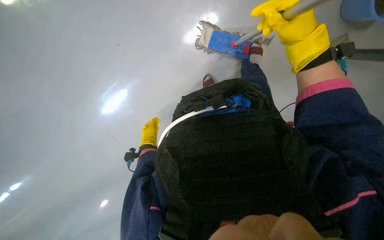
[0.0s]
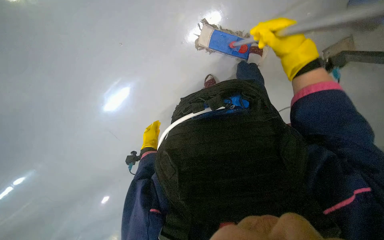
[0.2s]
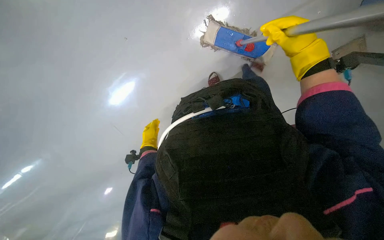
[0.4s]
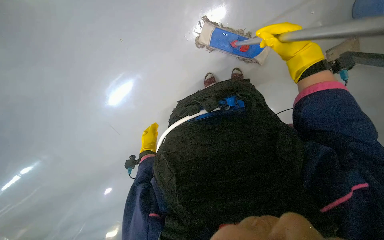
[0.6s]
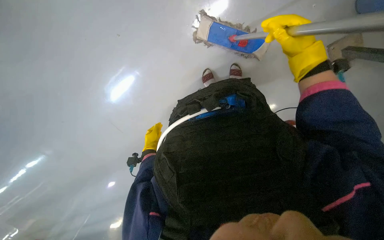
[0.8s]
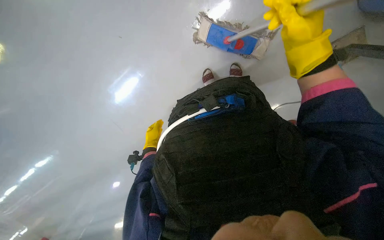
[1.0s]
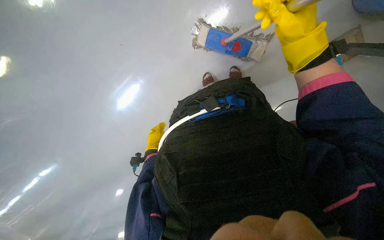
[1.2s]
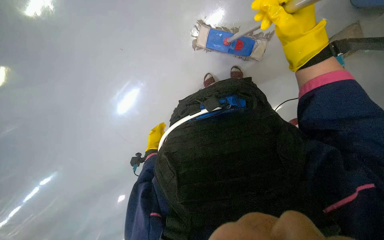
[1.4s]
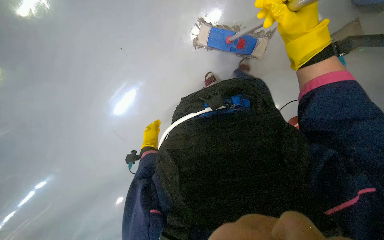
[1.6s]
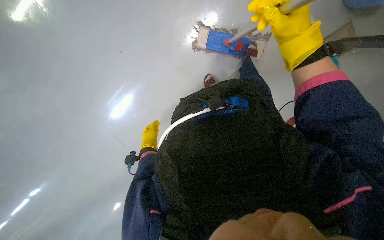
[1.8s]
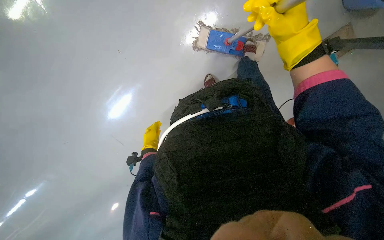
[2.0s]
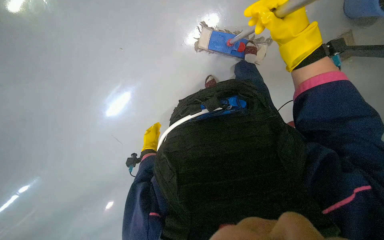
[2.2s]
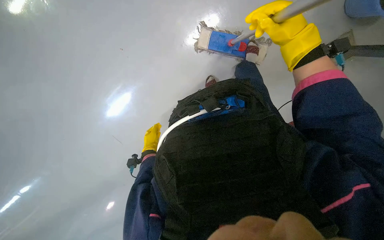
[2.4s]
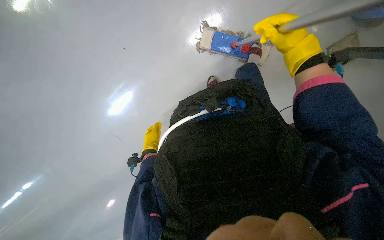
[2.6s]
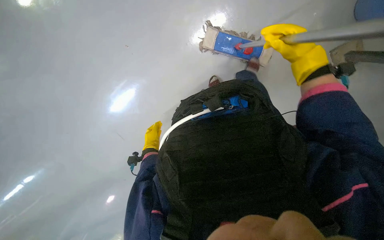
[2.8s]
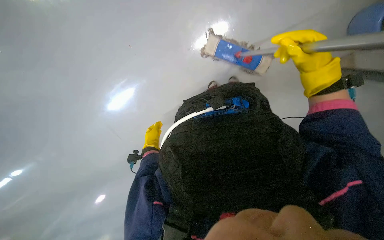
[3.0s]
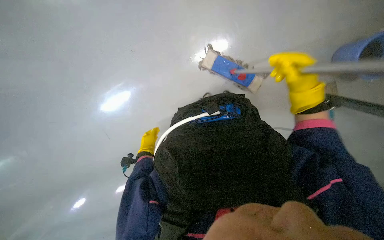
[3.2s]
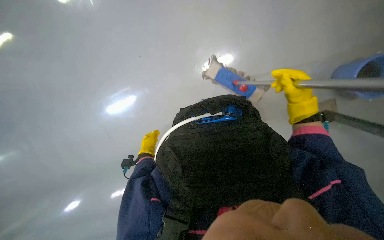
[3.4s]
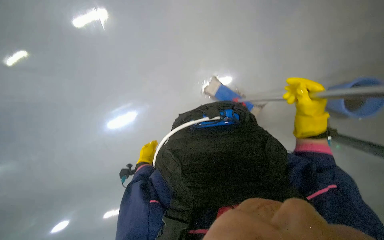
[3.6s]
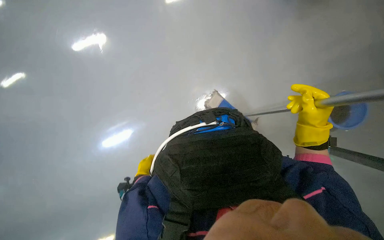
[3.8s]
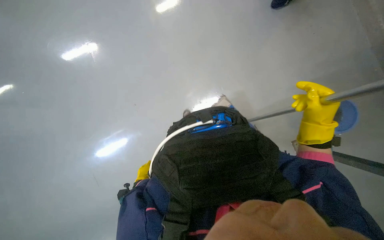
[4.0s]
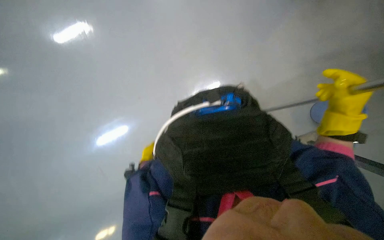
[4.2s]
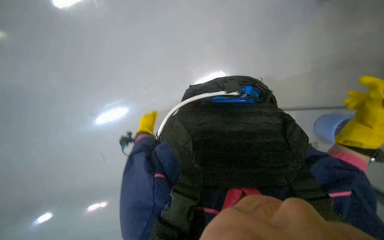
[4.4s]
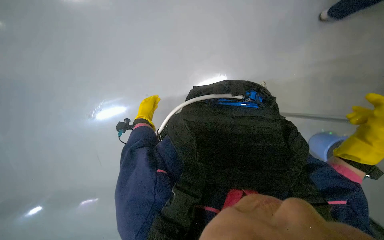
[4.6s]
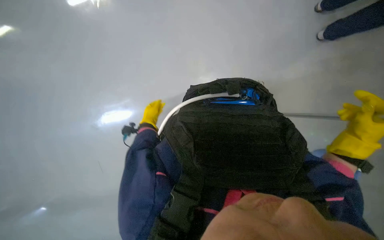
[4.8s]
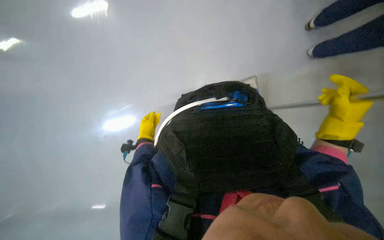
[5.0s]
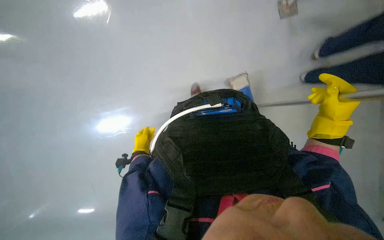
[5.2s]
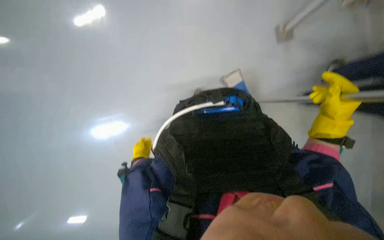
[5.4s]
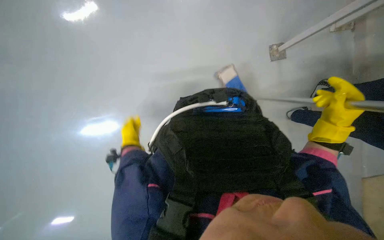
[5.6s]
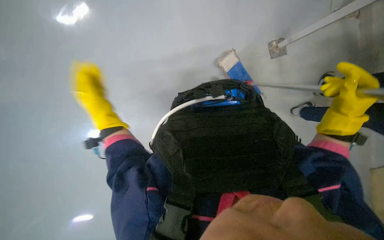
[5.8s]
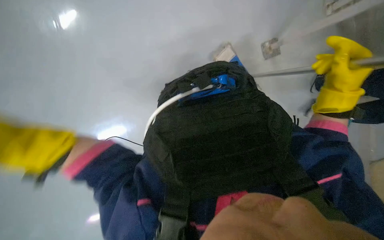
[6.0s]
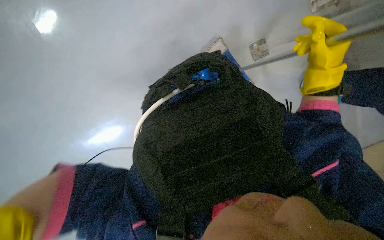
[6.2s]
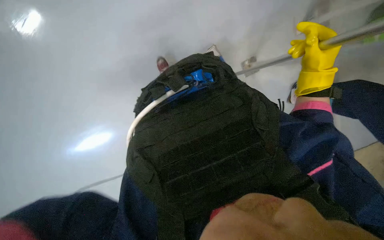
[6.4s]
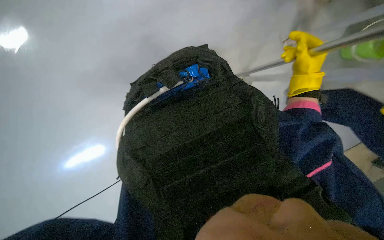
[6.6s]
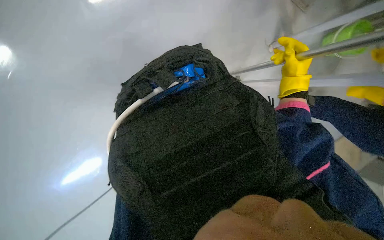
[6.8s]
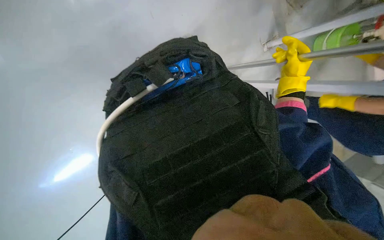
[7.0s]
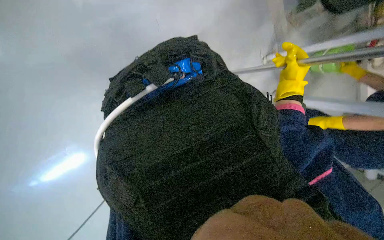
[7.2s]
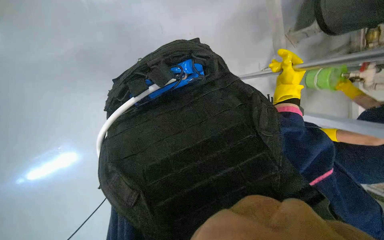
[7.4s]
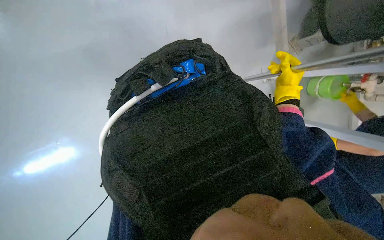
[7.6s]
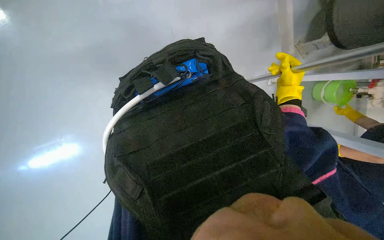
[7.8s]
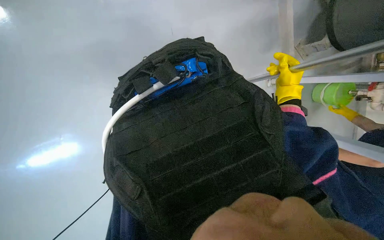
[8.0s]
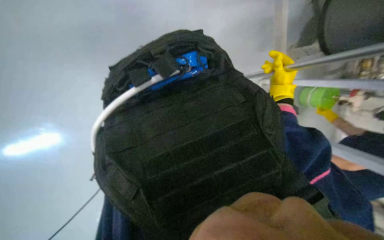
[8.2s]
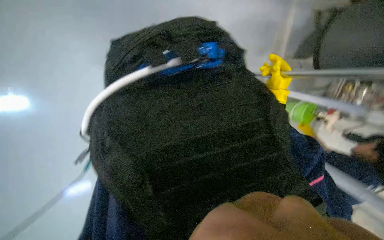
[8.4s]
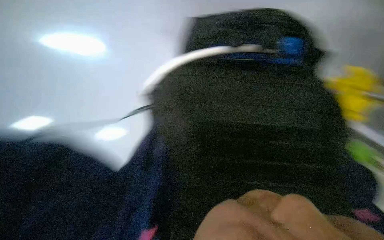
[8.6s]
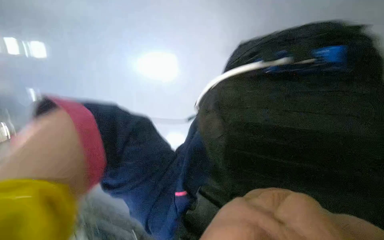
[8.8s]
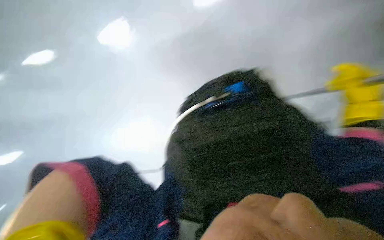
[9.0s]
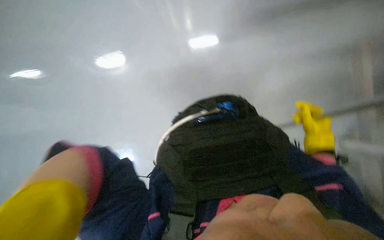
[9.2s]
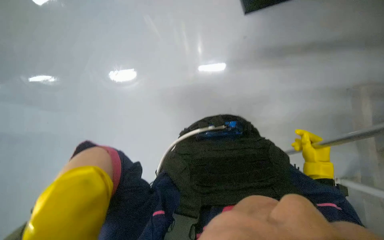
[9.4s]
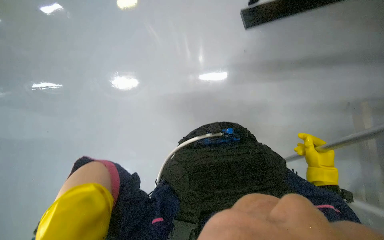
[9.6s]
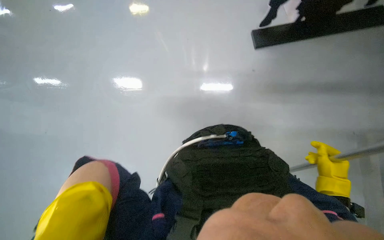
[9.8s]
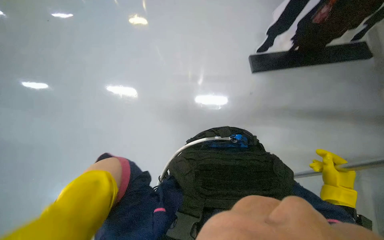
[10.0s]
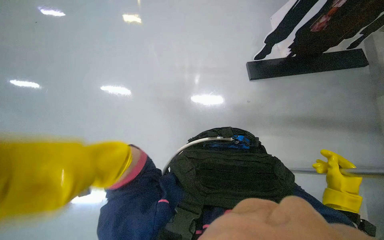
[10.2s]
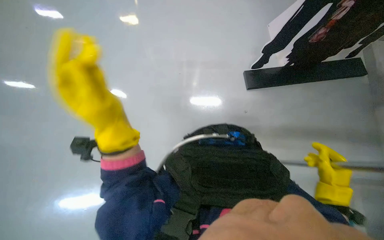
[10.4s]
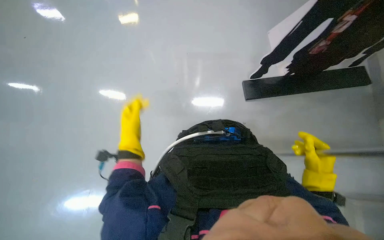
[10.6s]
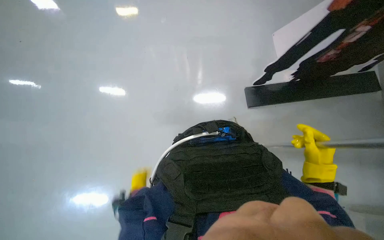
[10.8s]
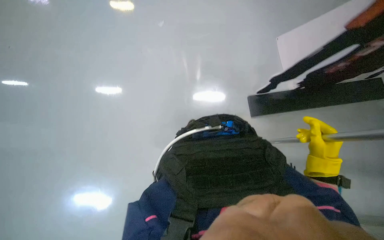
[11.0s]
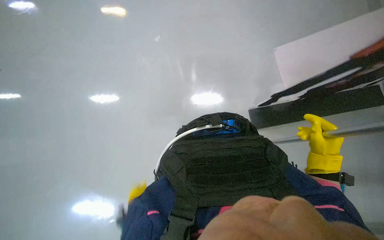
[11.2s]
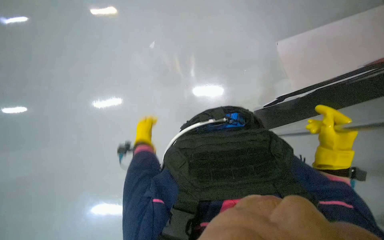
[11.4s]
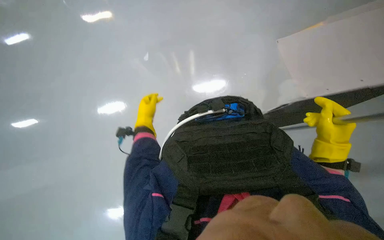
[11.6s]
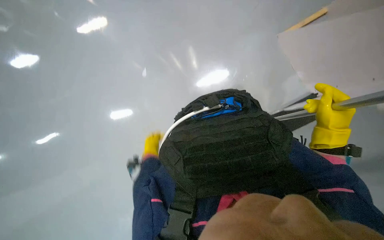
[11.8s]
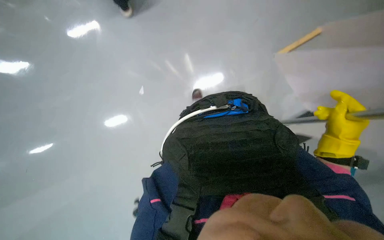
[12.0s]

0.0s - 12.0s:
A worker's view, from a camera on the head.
Job: mopping floor.
The whole recording: Mopping the floor. The worker mops the floor, periodically wringing the mop and changing the mop head.
0.0s - 1.6s: The hands make small movements and keep their place.
1.6s - 3.0s: The hands are busy where they are.
3.0s - 4.4s: The right hand goes roughly 10 cm to the right.
6.0s - 7.6s: The right hand goes roughly 20 cm farther from the camera.
7.6s - 9.0s: The right hand goes about 25 cm nearer to the camera.
9.0s - 10.4s: The wearer looks approximately 25 degrees further upward.
10.4s - 12.0s: The right hand moves up the picture, roughly 30 cm.

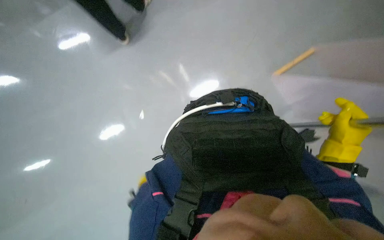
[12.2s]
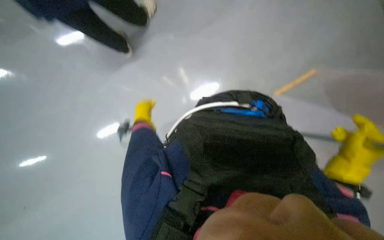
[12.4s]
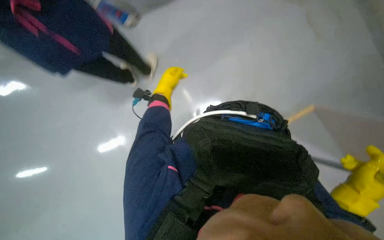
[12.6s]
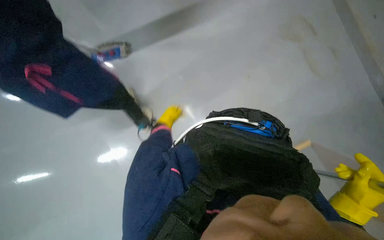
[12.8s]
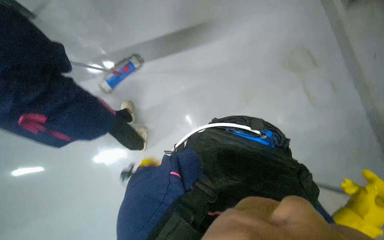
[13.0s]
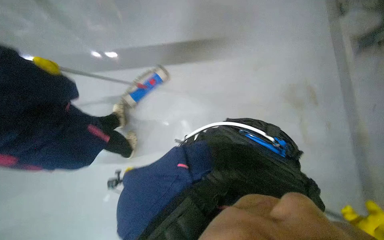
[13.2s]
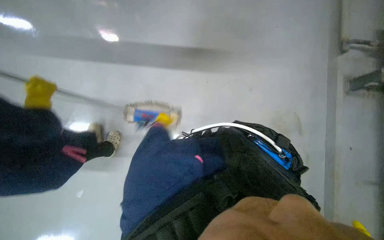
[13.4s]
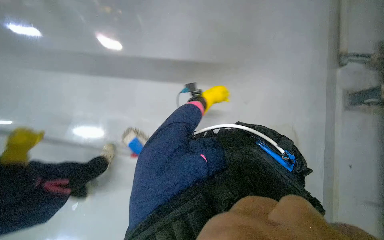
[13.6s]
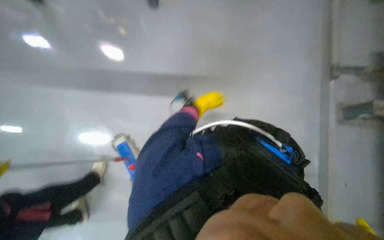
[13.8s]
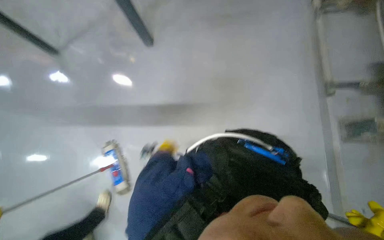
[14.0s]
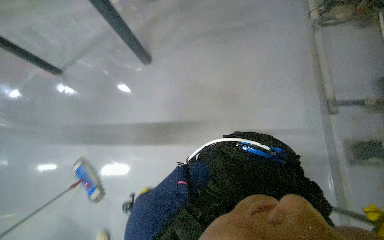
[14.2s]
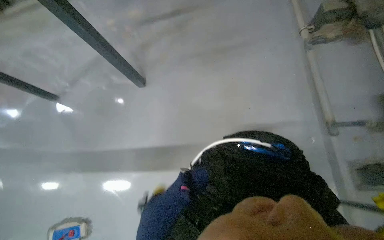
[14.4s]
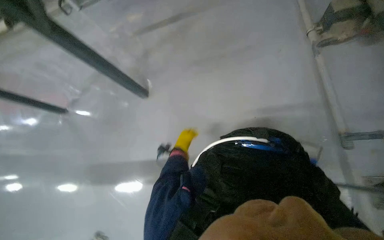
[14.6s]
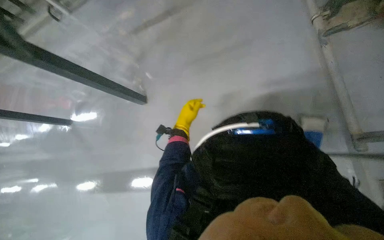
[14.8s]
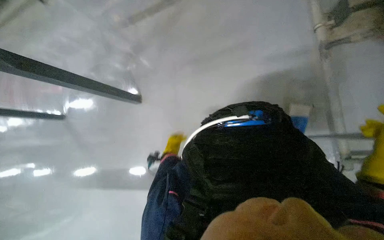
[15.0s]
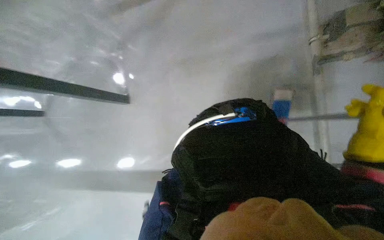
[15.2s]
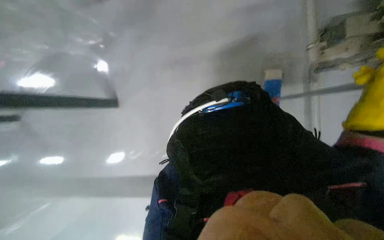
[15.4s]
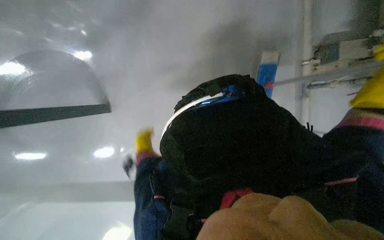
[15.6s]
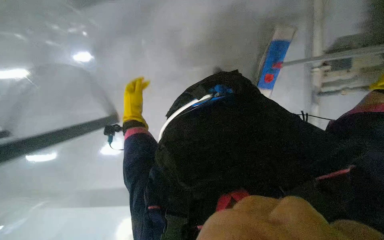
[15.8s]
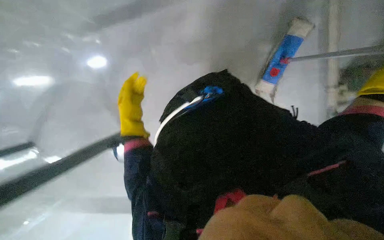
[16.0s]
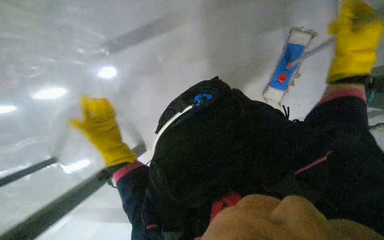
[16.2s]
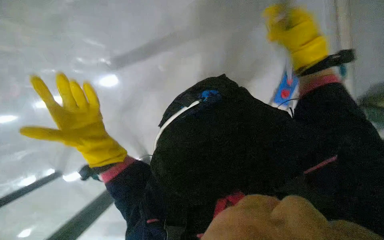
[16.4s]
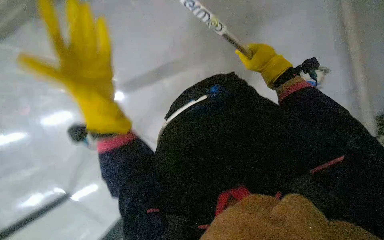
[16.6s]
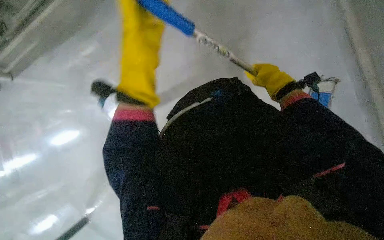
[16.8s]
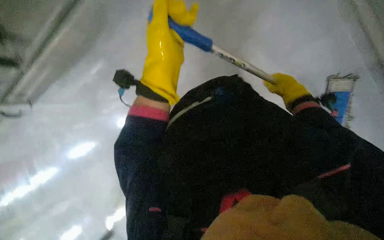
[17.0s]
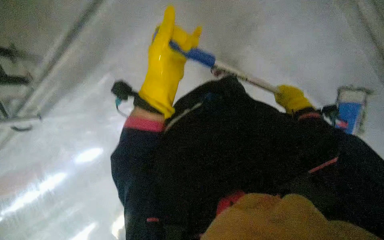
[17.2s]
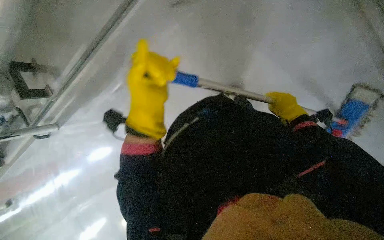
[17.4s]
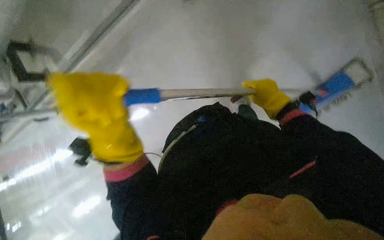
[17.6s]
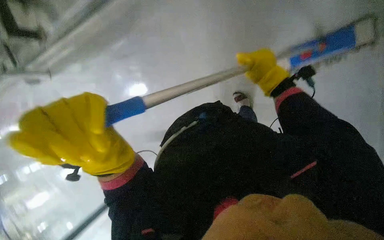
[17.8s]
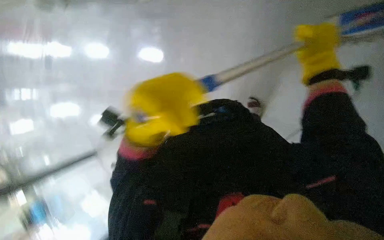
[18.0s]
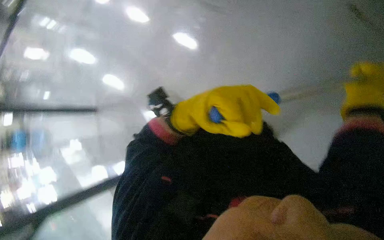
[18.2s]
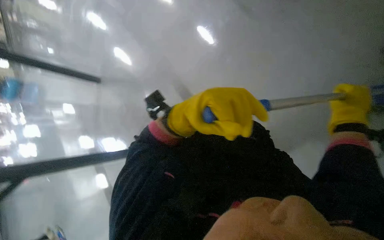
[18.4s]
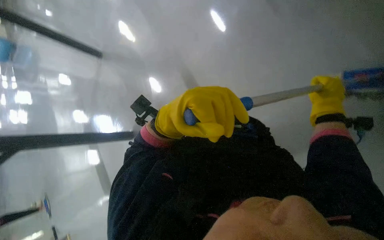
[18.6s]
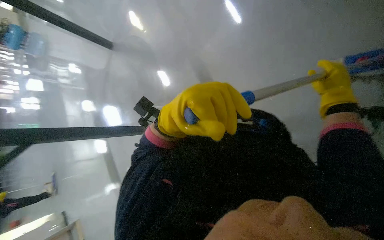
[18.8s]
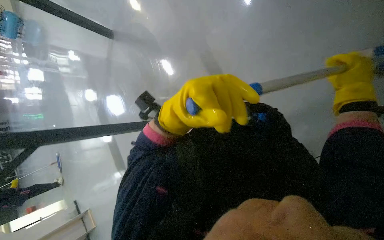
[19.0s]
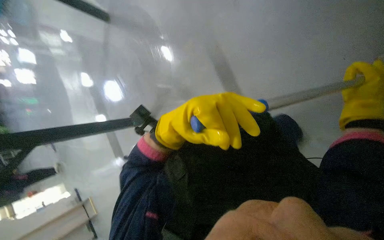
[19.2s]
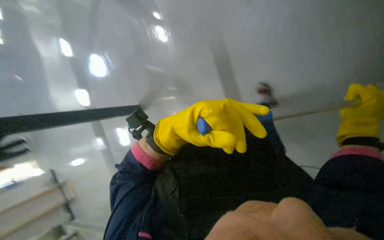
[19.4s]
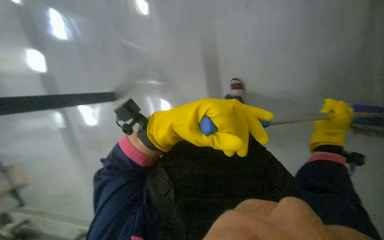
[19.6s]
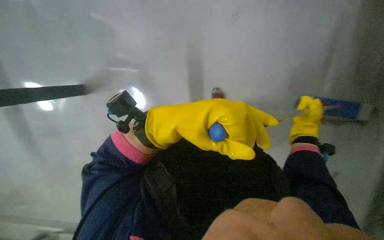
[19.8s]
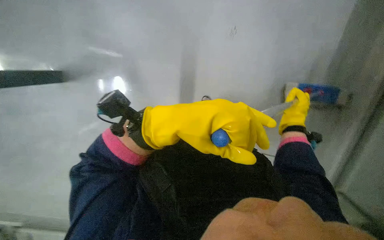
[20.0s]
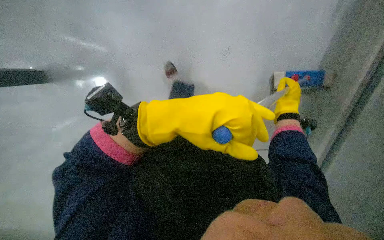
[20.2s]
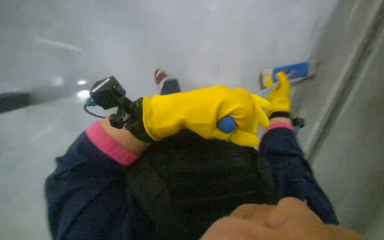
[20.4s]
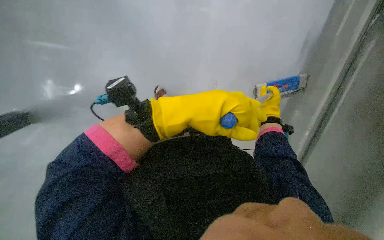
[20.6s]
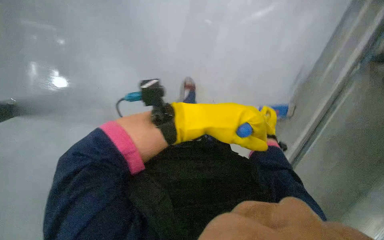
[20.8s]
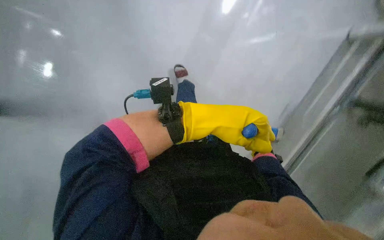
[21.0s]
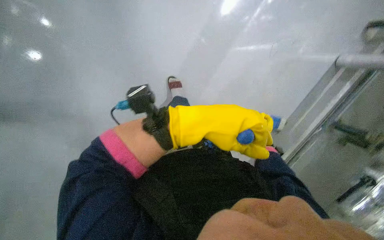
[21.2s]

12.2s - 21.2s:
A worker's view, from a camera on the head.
Job: mopping floor.
The whole recording: Mopping the floor. The worker mops the floor, periodically wringing the mop and changing the mop head.
12.2s - 13.8s: The wearer looks about 20 degrees further upward.
13.8s - 15.2s: The wearer looks about 20 degrees further upward.
16.6s - 18.2s: The right hand travels nearer to the camera and to the right by some 25 cm; the left hand swings left and right, about 25 cm each way, with 2 reversals.
18.2s - 19.8s: The view swings approximately 25 degrees to the right. The view tips downward by some 35 degrees. The scene turns some 40 degrees clockwise in the picture.
19.8s - 21.2s: The view swings roughly 20 degrees to the right.
